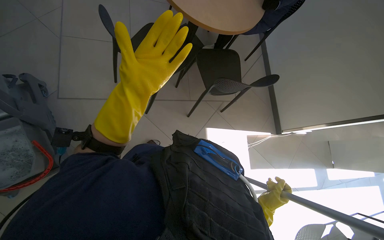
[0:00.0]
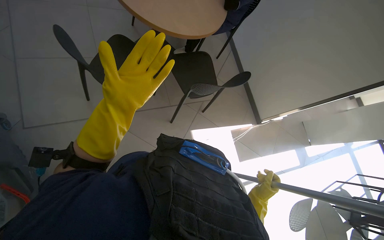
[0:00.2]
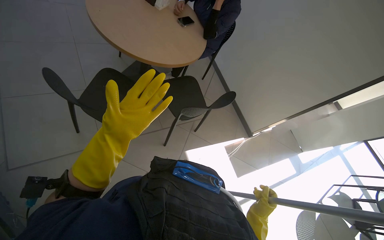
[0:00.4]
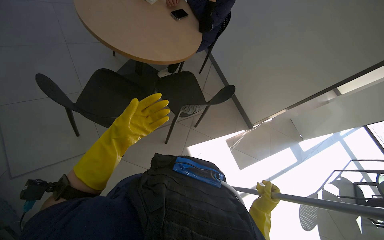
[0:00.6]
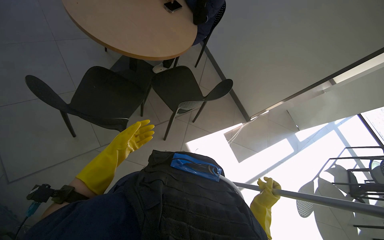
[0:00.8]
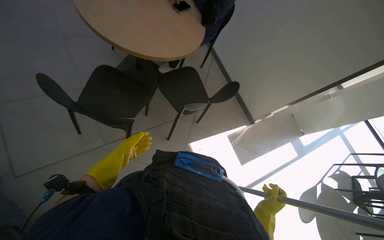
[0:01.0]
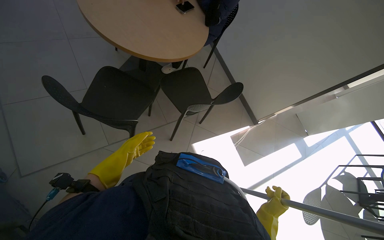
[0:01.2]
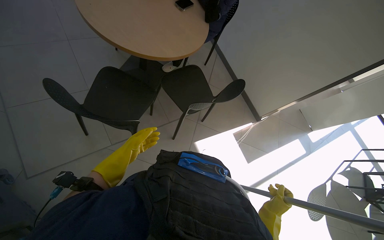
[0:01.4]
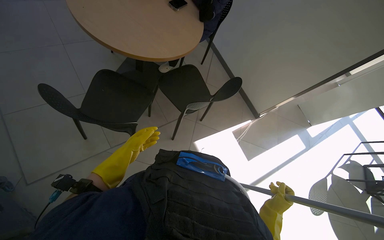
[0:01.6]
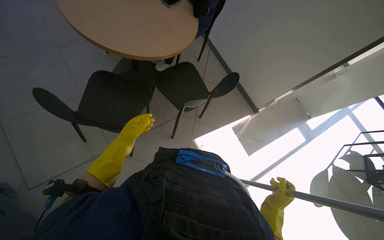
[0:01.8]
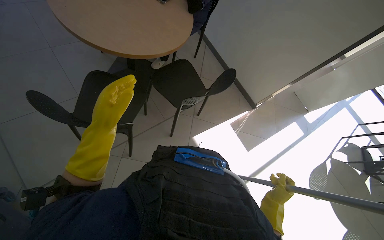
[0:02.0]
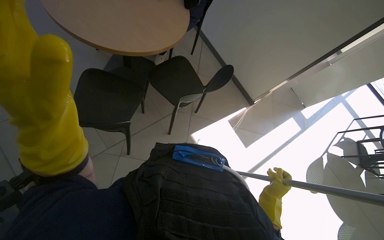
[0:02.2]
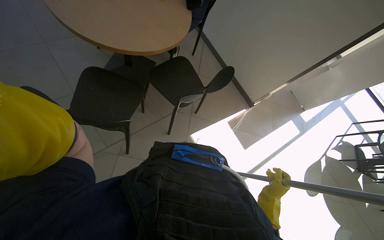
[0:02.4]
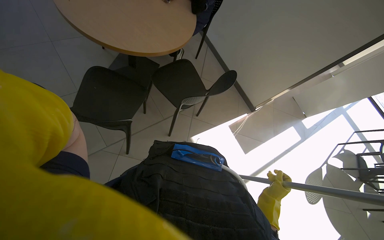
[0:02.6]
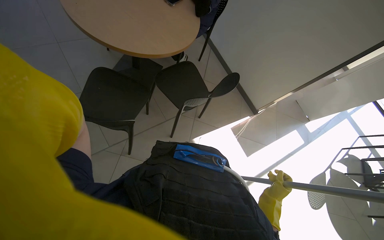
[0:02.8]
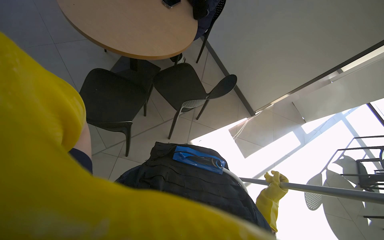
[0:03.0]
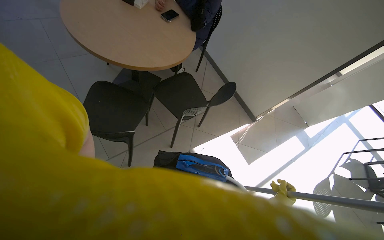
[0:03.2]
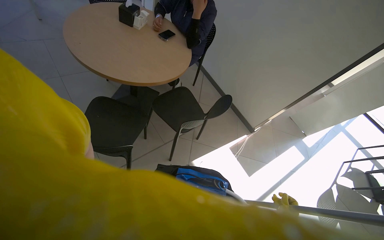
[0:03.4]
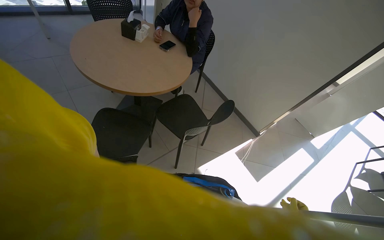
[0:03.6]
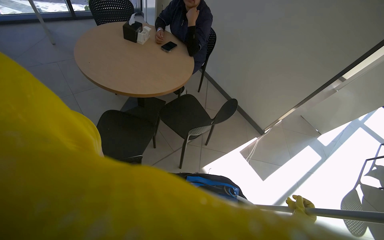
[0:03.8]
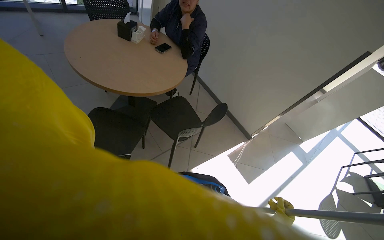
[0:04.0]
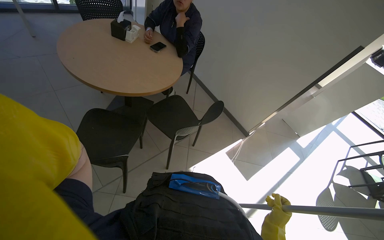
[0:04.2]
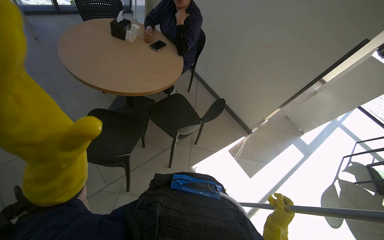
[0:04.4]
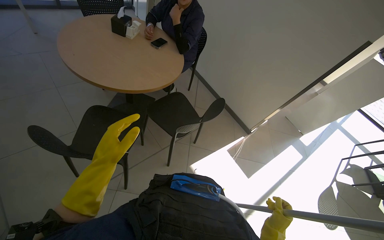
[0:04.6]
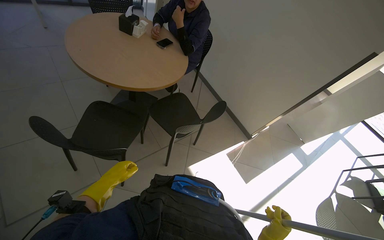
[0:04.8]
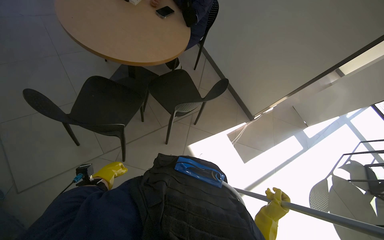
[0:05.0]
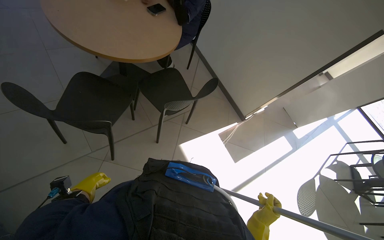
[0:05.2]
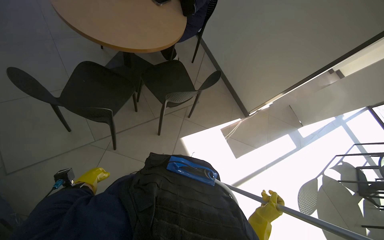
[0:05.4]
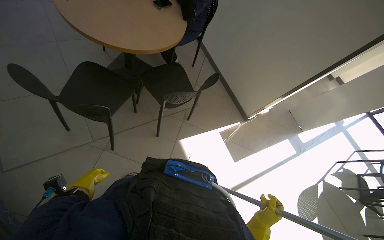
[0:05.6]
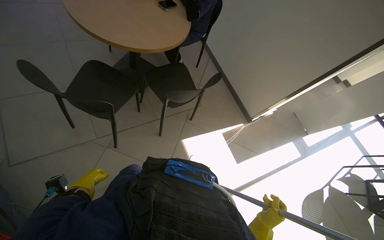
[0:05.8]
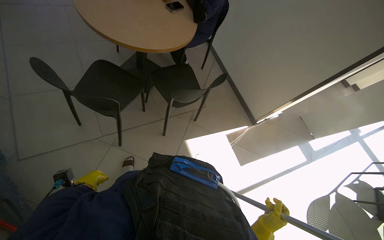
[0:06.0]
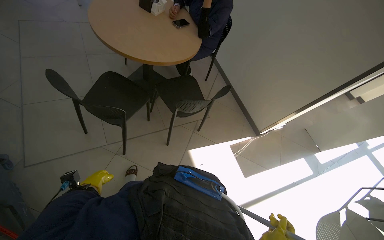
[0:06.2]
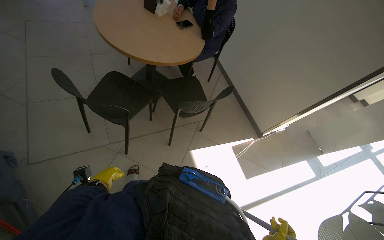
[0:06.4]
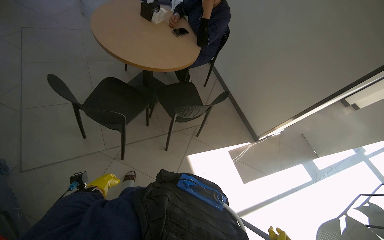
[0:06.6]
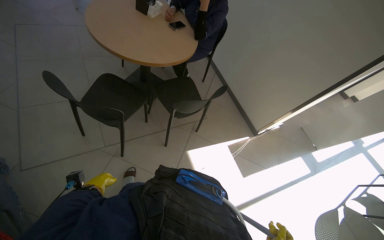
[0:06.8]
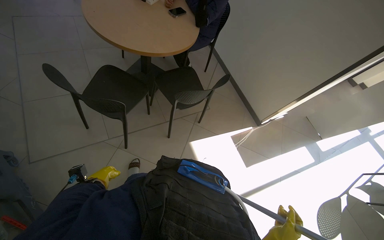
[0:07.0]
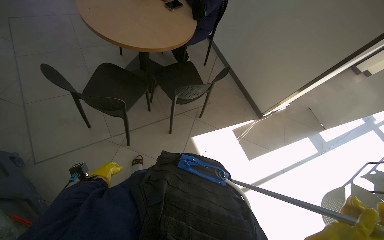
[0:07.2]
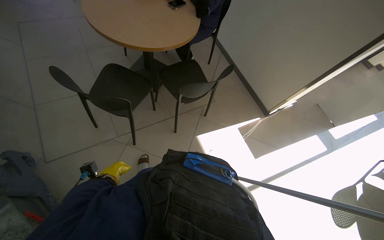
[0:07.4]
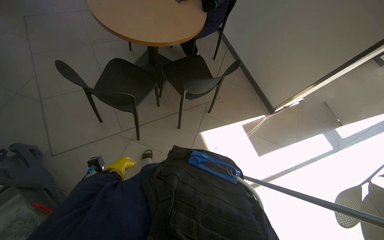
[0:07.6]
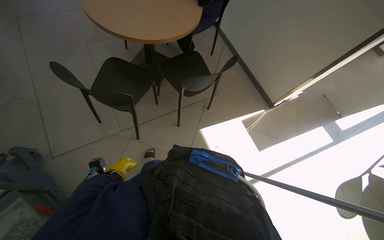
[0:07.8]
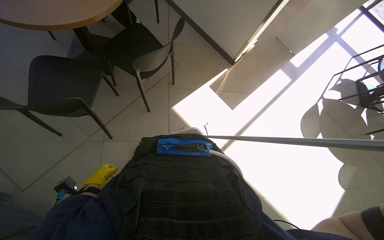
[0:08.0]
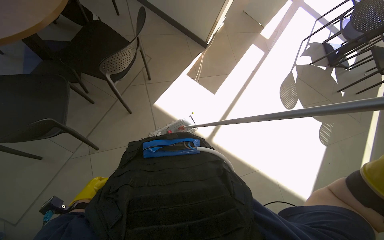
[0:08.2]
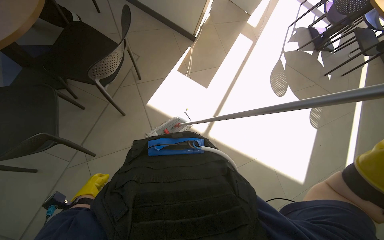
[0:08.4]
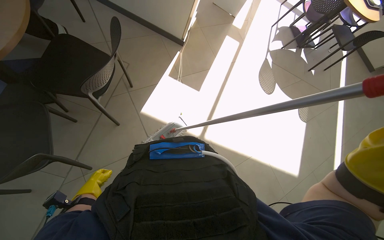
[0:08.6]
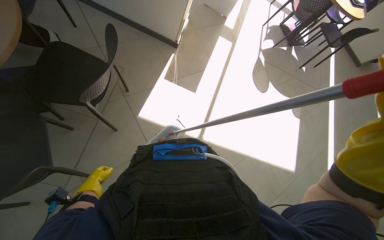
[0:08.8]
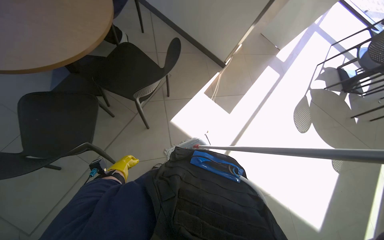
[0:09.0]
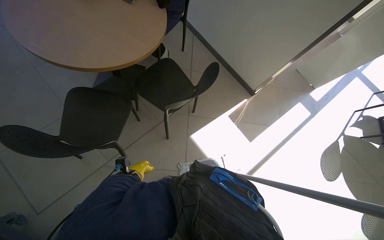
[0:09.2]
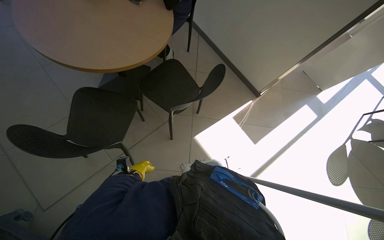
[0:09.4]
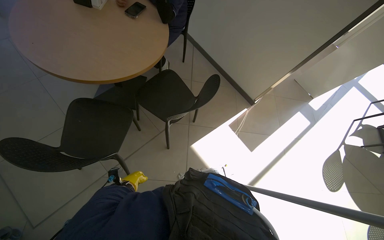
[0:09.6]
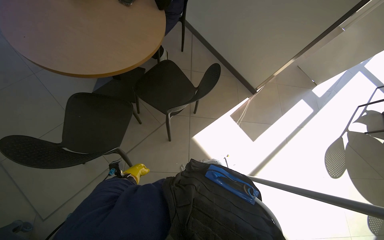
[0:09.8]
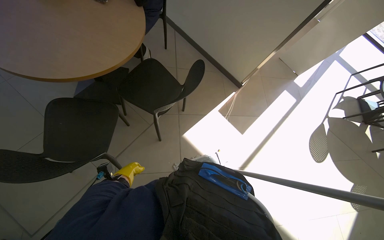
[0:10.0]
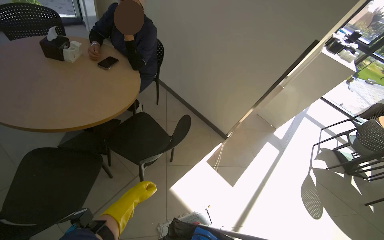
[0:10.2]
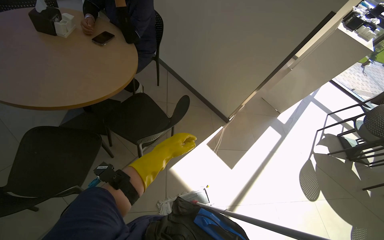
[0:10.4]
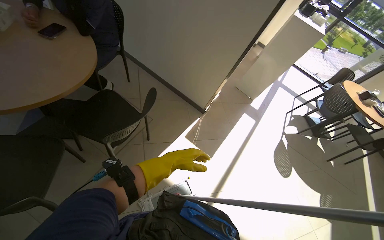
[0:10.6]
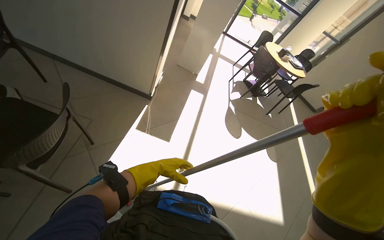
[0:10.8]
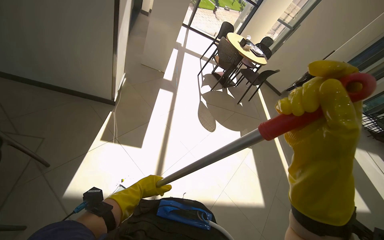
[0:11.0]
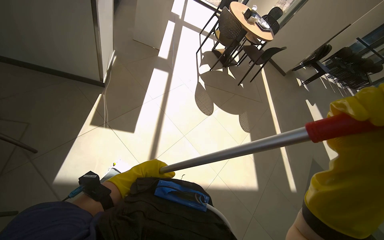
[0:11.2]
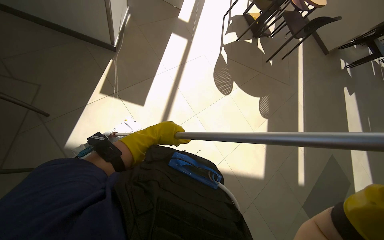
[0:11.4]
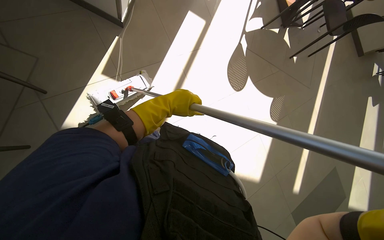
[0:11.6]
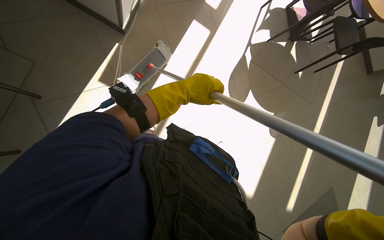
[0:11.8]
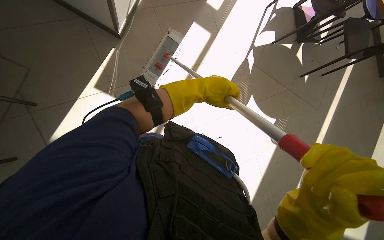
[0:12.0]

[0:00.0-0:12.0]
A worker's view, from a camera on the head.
Job: mopping floor.
The whole recording: Mopping cafeteria floor. The worker mops the cafeteria floor, periodically wringing out the mop.
0:00.0 to 0:01.6: The left hand is displaced farther from the camera and to the left by some 35 cm.
0:07.6 to 0:09.0: The wearer's head swings roughly 30 degrees to the right. The wearer looks roughly 10 degrees further downward.
0:09.0 to 0:10.4: The wearer looks roughly 20 degrees further upward. The left hand moves to the right, up the picture and nearer to the camera, some 35 cm.
0:10.4 to 0:12.0: The camera is carried some 1 m. The view pans to the right by roughly 20 degrees. The camera pitches downward, by approximately 40 degrees.

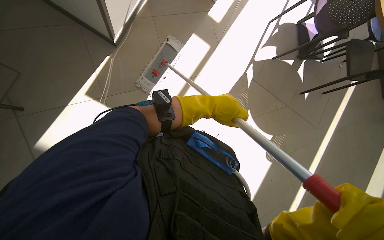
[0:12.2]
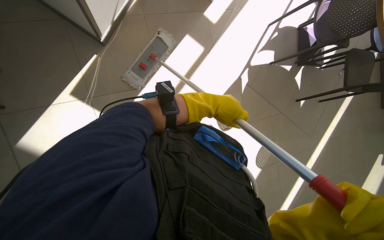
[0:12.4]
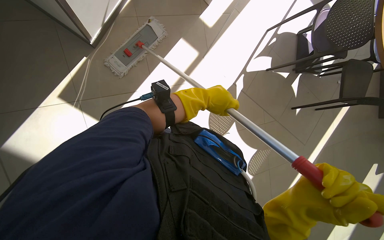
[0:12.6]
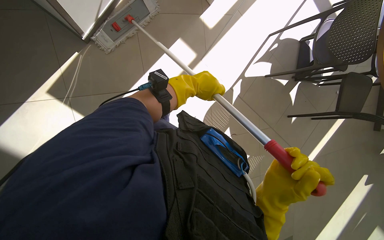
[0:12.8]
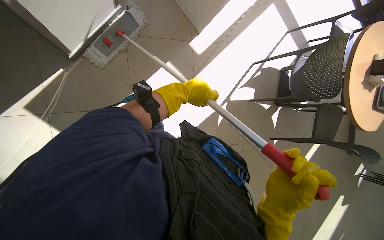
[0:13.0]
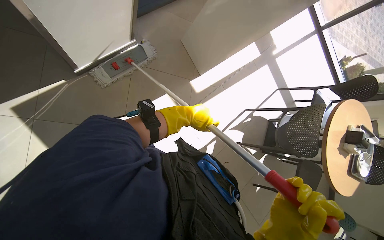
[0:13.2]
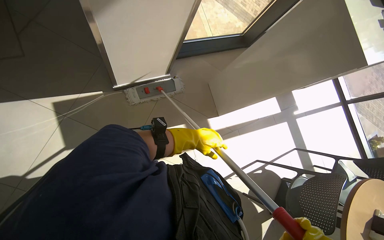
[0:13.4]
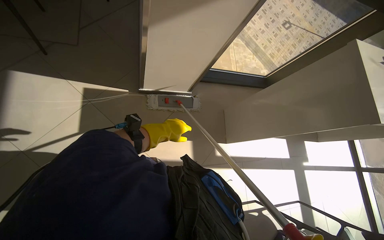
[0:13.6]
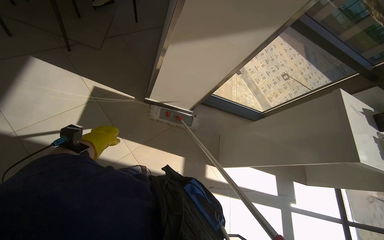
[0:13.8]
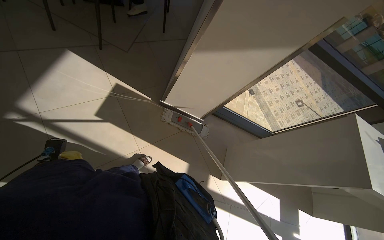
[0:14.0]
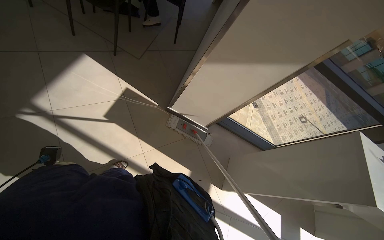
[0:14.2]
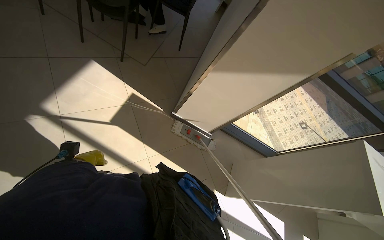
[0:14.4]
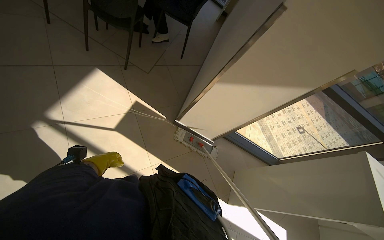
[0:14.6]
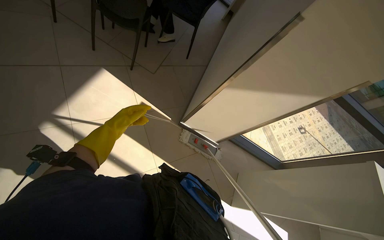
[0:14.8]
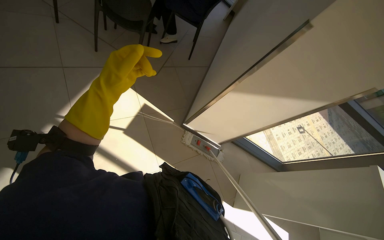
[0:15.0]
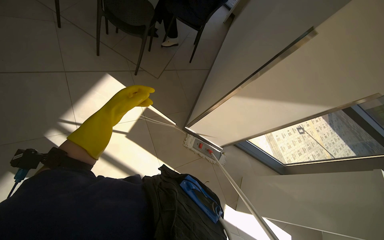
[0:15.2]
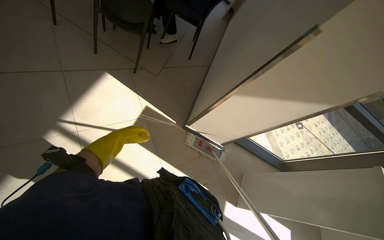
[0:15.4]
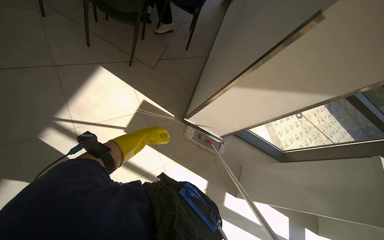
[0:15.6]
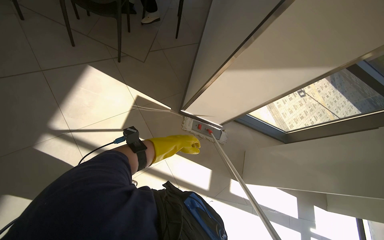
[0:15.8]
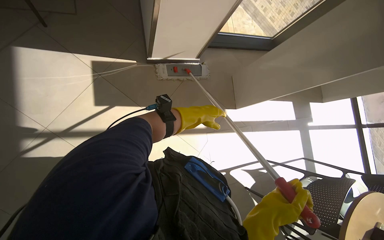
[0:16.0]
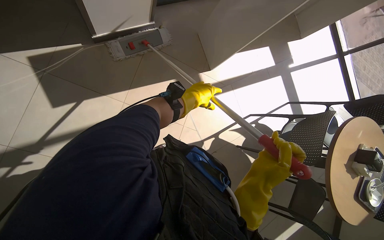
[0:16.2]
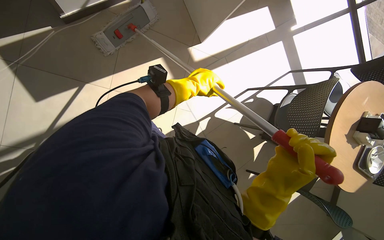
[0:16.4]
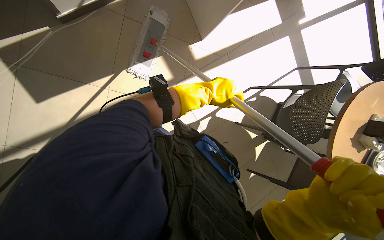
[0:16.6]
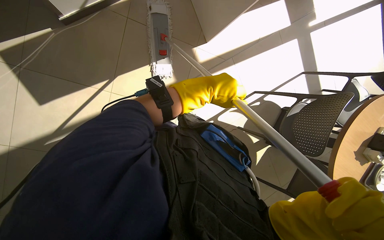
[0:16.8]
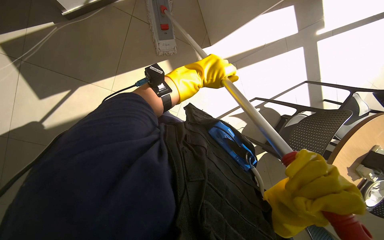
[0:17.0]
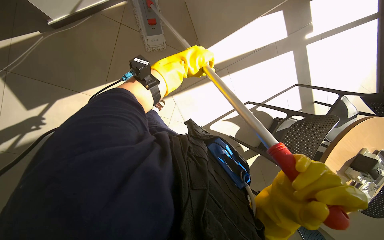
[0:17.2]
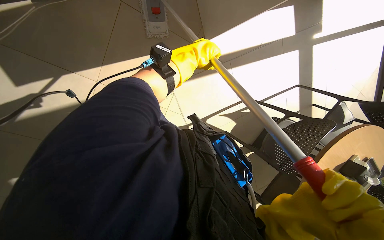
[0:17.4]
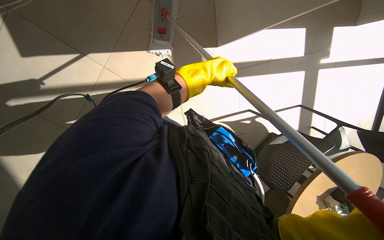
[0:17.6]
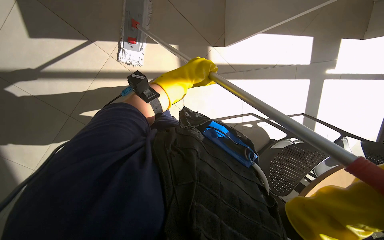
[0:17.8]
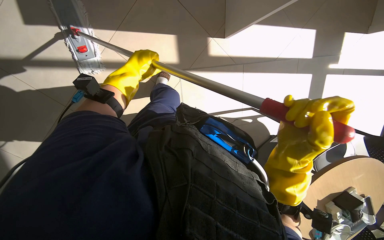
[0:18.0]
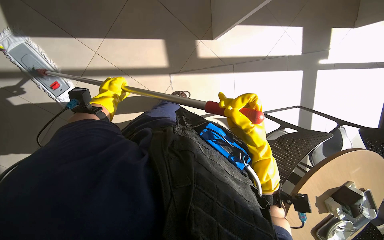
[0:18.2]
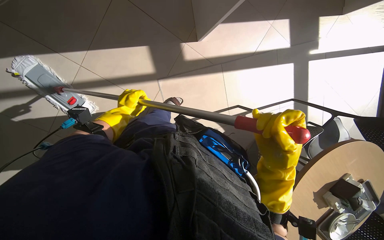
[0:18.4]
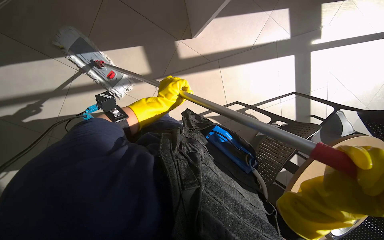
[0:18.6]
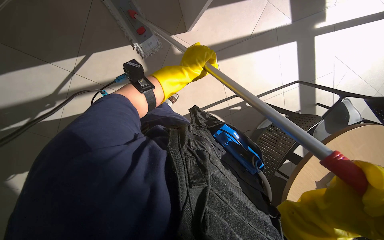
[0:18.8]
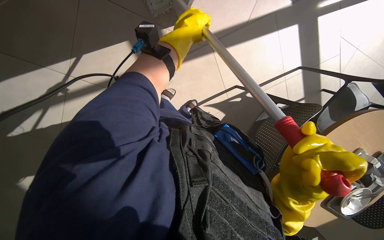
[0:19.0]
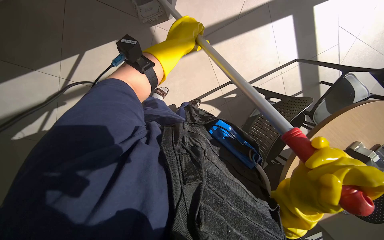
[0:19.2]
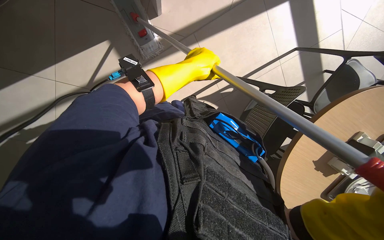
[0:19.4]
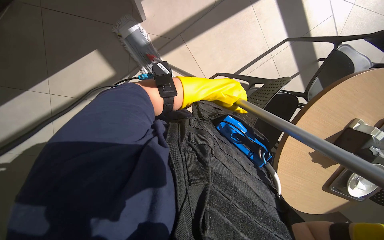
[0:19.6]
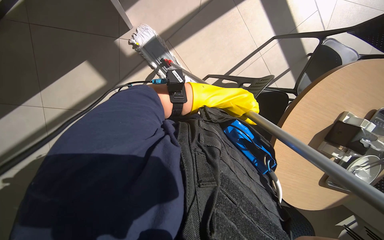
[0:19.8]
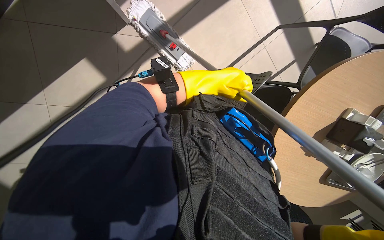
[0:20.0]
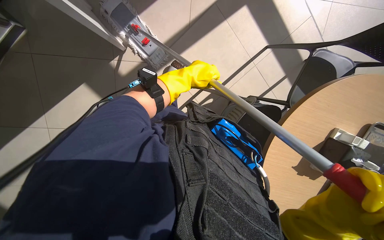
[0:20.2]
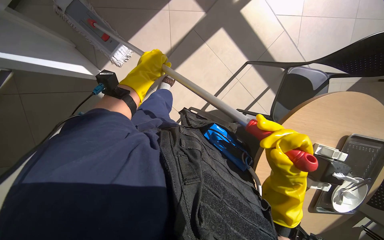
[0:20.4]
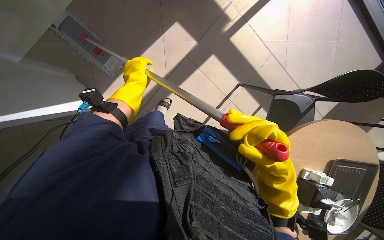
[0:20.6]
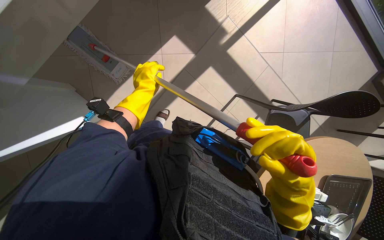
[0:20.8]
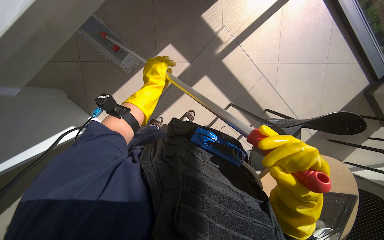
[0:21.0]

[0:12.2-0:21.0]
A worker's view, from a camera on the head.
Job: mopping floor.
The whole recording: Mopping cafeteria floor. The worker mops the cafeteria floor, periodically wringing out the mop.
0:12.2 to 0:13.6: The head travels approximately 50 cm. The wearer looks approximately 35 degrees further upward. The scene turns about 55 degrees clockwise in the picture.
0:13.6 to 0:15.2: The view tips upward by some 20 degrees. The scene turns roughly 25 degrees clockwise in the picture.
0:15.2 to 0:16.6: The wearer moves about 60 cm. The view tilts approximately 50 degrees downward. Everything in view rotates about 50 degrees counterclockwise.
0:16.6 to 0:18.0: The left hand travels farther from the camera, to the left and up the picture by approximately 25 cm.
0:18.0 to 0:19.6: The left hand moves to the right, roughly 40 cm.
0:19.6 to 0:21.0: The view tips upward by roughly 25 degrees. The left hand goes some 10 cm to the left.
